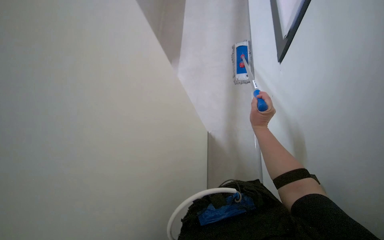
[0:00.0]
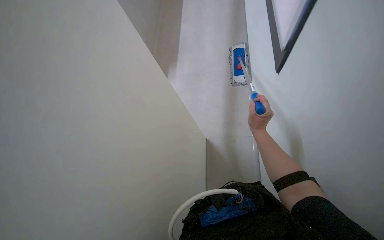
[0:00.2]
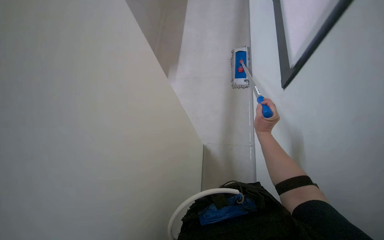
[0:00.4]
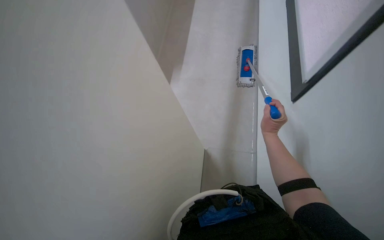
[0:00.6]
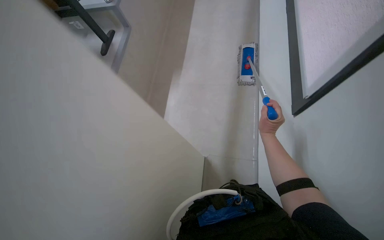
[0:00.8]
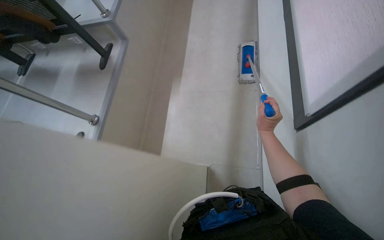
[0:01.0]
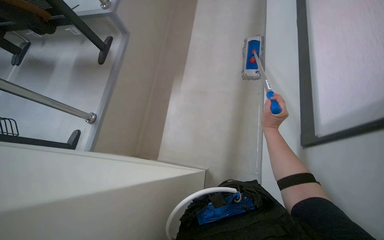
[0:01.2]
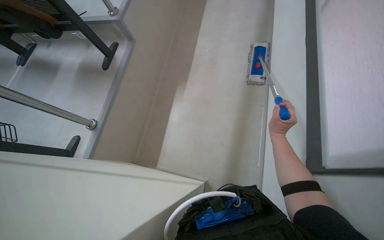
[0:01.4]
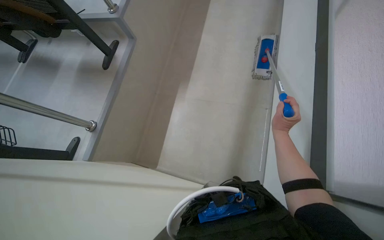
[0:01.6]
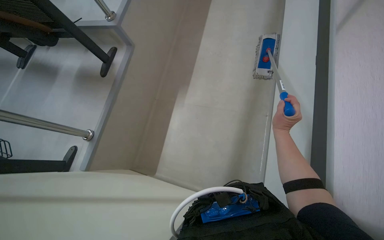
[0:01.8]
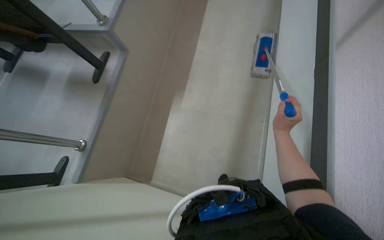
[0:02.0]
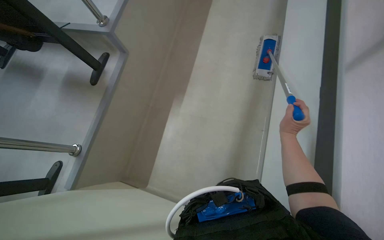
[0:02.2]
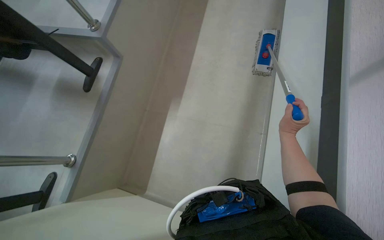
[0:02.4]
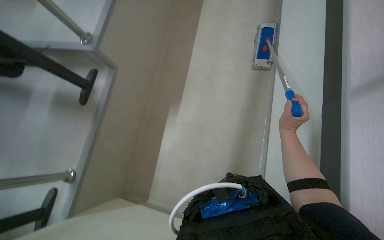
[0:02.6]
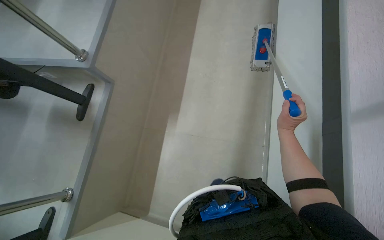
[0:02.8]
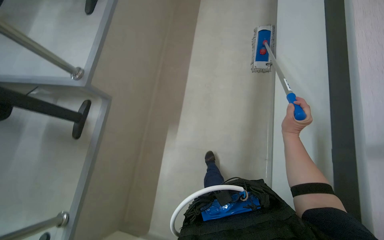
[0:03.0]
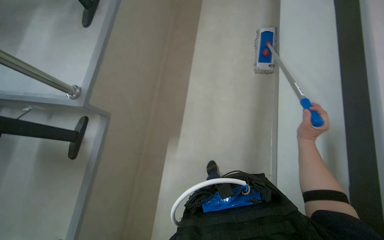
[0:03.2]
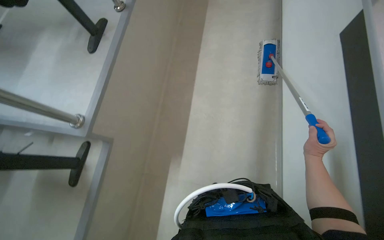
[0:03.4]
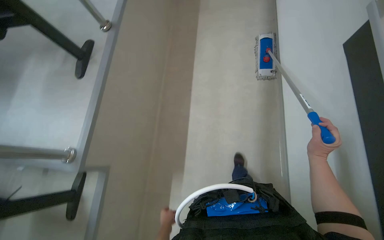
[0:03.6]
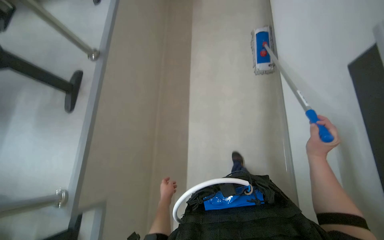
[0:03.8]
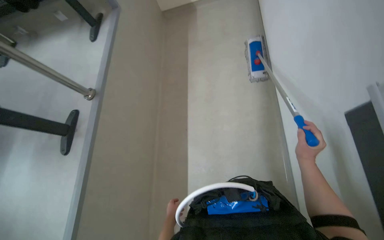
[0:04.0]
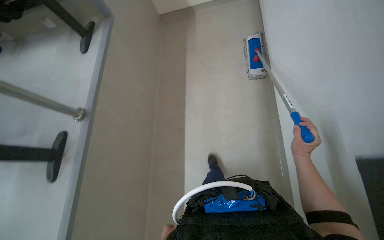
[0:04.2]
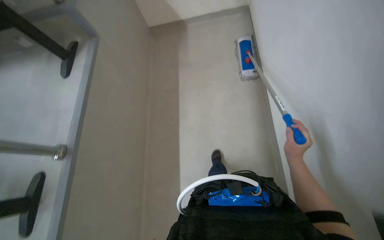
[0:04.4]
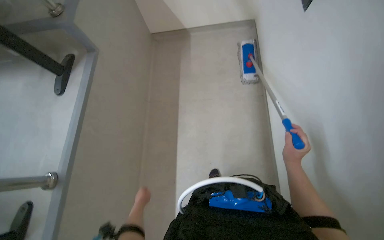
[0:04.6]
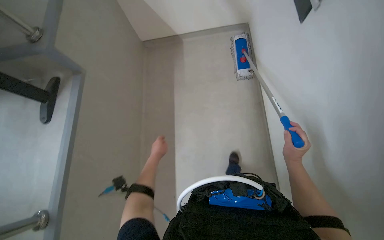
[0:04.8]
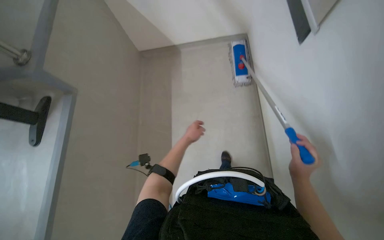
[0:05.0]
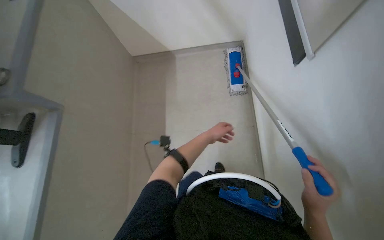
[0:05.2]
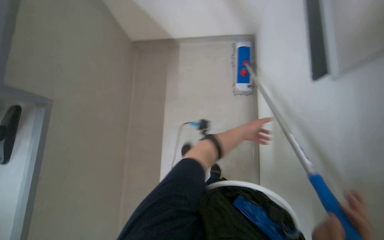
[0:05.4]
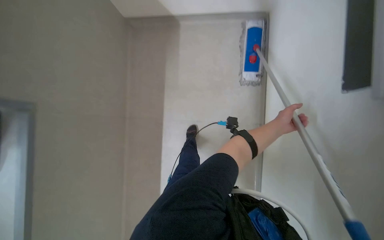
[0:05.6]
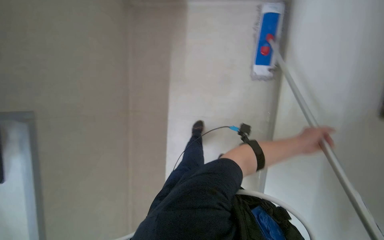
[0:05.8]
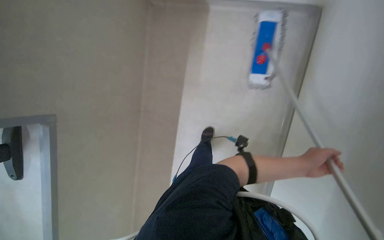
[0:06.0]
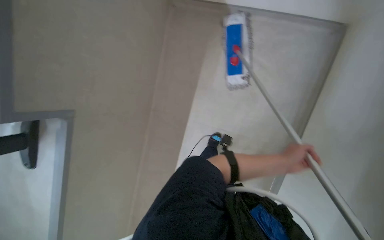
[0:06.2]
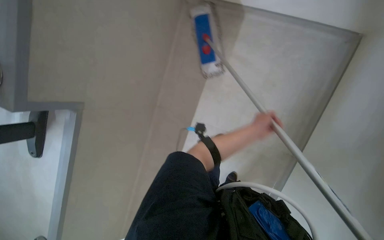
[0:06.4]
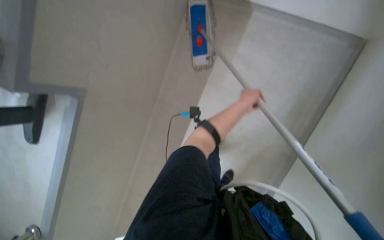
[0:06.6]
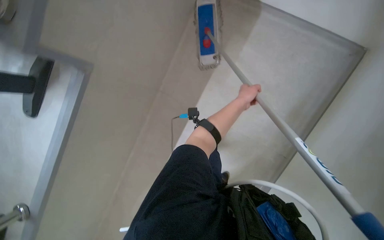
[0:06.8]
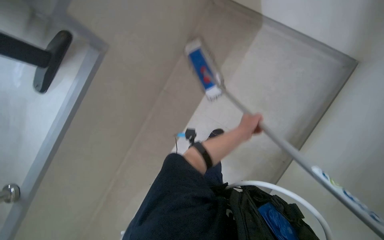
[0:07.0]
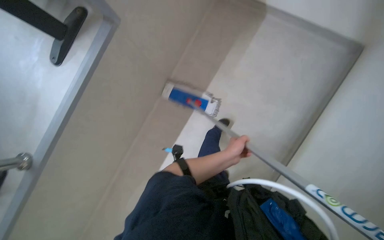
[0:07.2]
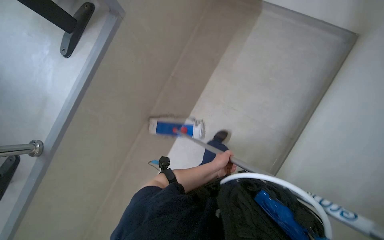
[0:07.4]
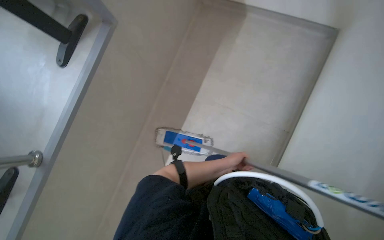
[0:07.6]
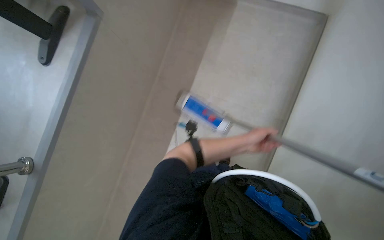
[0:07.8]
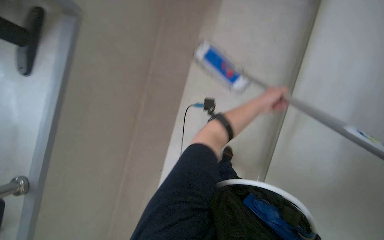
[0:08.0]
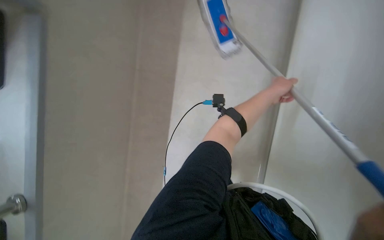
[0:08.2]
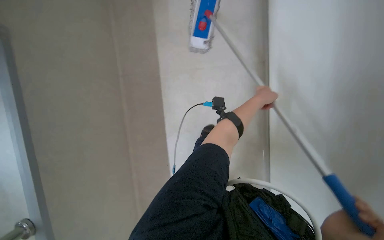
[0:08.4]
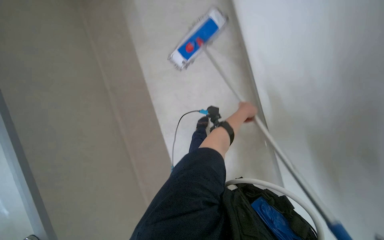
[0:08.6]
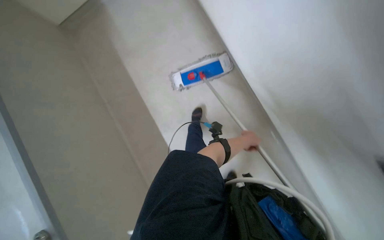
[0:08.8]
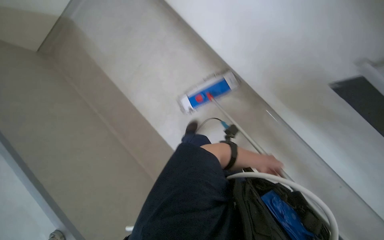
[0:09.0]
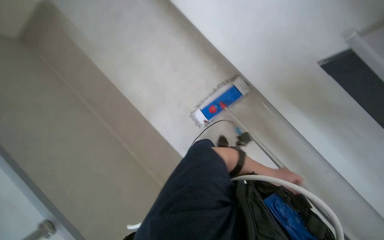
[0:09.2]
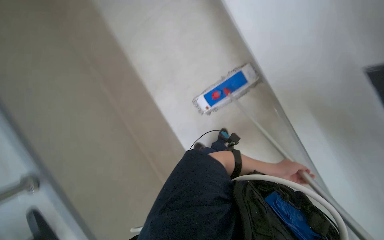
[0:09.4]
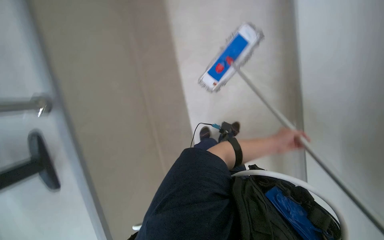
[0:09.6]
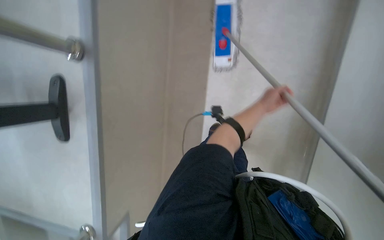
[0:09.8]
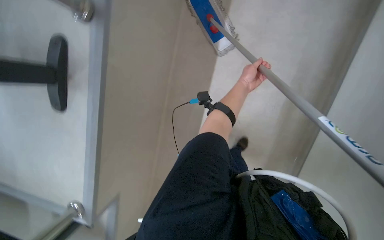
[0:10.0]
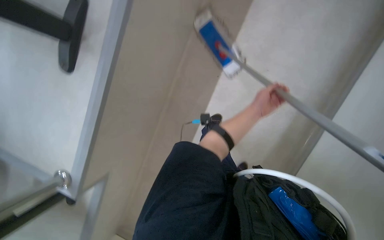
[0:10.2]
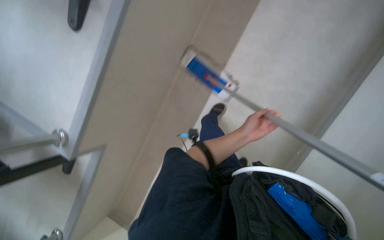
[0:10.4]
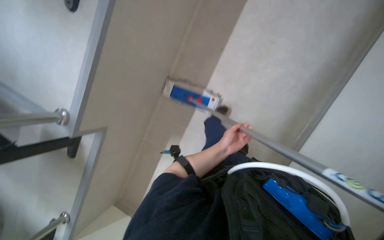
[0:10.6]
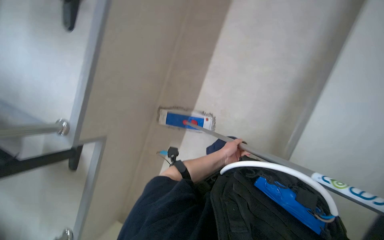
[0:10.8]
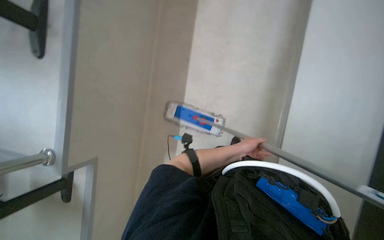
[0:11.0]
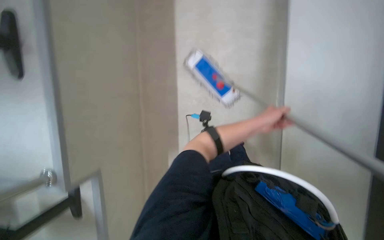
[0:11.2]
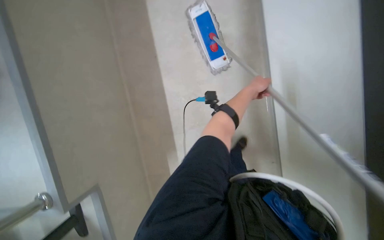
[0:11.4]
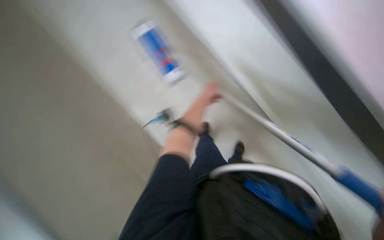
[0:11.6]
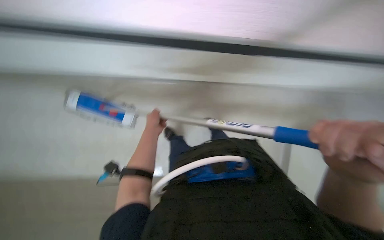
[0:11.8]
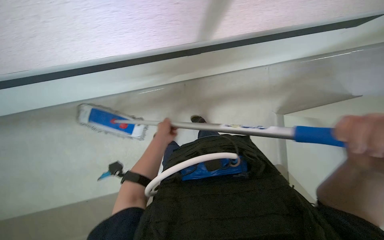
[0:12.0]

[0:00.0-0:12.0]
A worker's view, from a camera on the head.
Job: wiping surfaces.
The whole recording: Mopping wall. The worker mops the wall with a long-handled mop.
0:01.6 to 0:03.0: The view tilts approximately 15 degrees upward.
0:03.0 to 0:04.4: The view tips upward by about 15 degrees.
0:04.4 to 0:06.0: The head travels roughly 60 cm. The camera pitches downward, by approximately 15 degrees.
0:07.6 to 0:09.0: The wearer looks approximately 30 degrees further to the right. The view tilts some 20 degrees upward. The left hand goes up the picture and returns, approximately 20 cm each way.

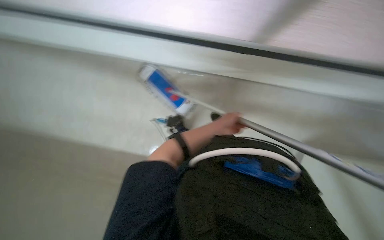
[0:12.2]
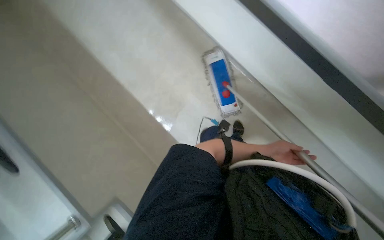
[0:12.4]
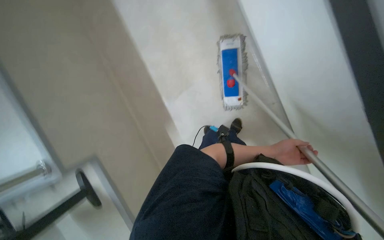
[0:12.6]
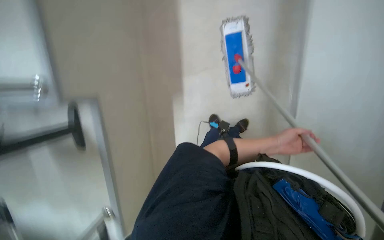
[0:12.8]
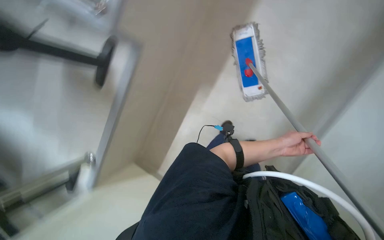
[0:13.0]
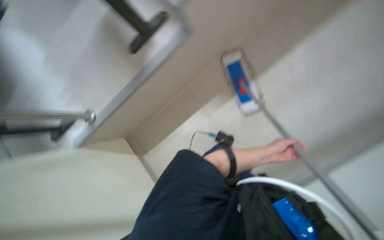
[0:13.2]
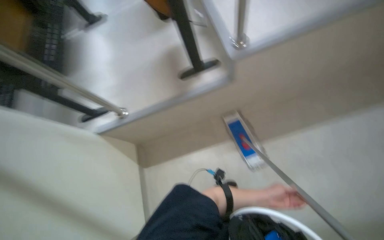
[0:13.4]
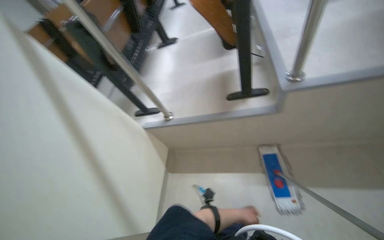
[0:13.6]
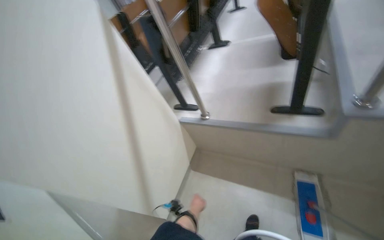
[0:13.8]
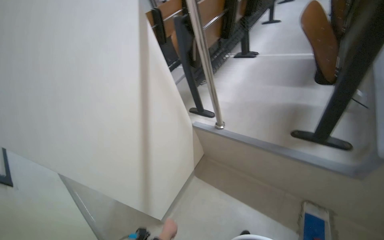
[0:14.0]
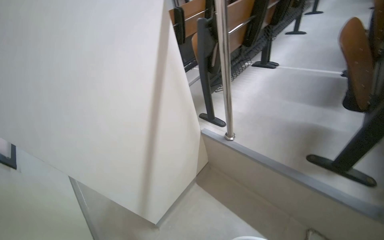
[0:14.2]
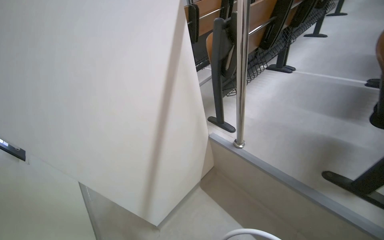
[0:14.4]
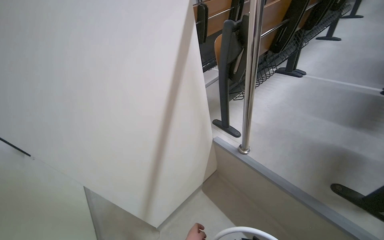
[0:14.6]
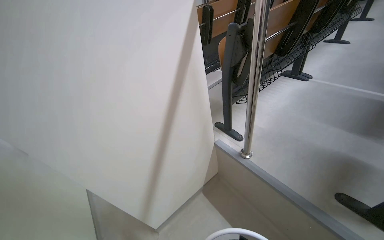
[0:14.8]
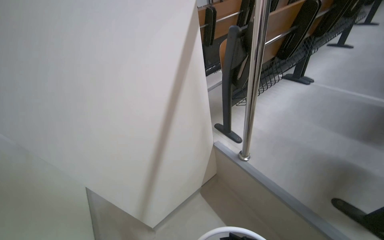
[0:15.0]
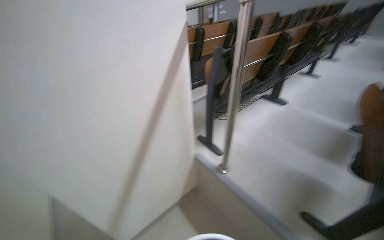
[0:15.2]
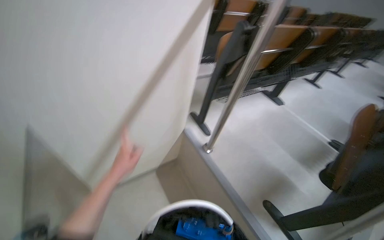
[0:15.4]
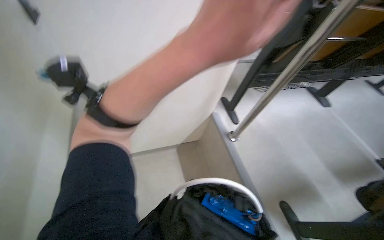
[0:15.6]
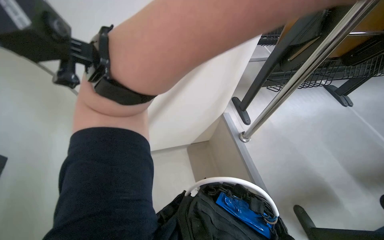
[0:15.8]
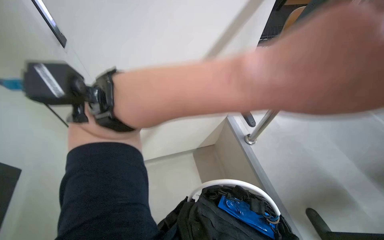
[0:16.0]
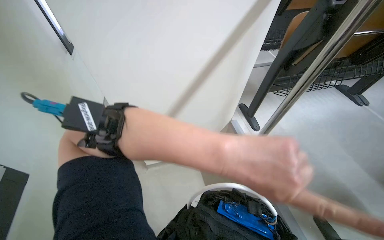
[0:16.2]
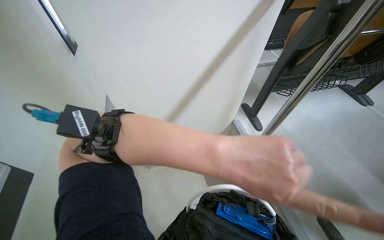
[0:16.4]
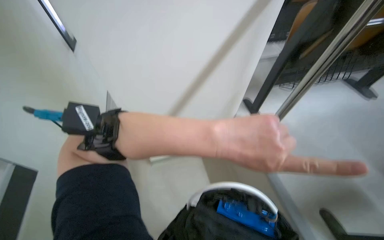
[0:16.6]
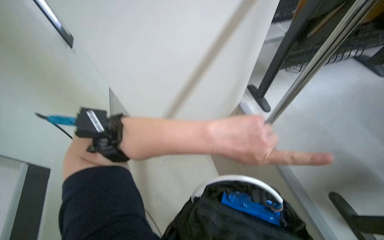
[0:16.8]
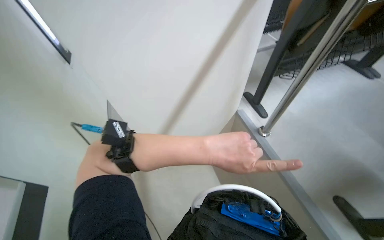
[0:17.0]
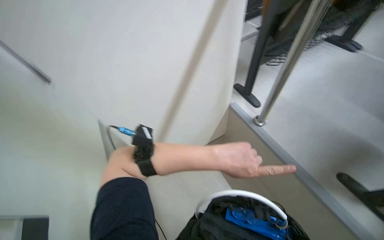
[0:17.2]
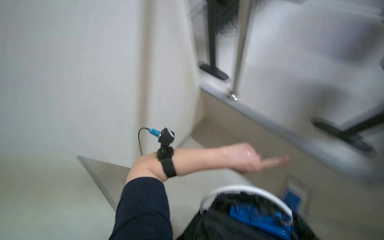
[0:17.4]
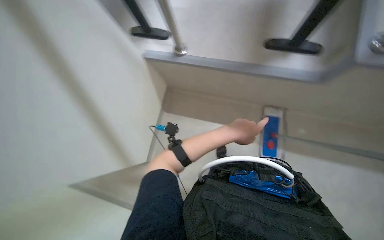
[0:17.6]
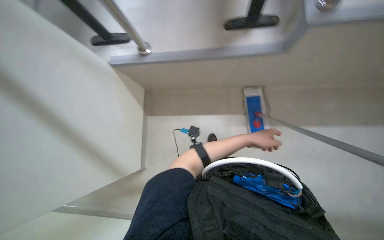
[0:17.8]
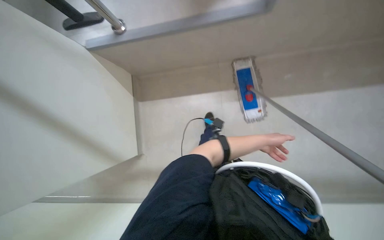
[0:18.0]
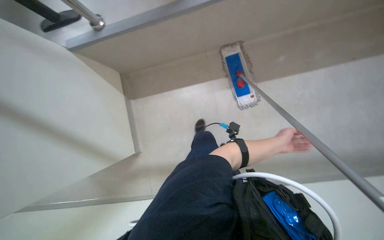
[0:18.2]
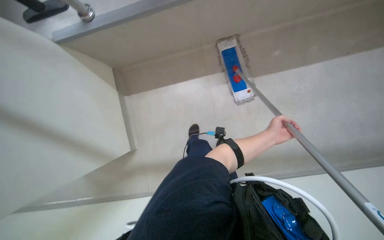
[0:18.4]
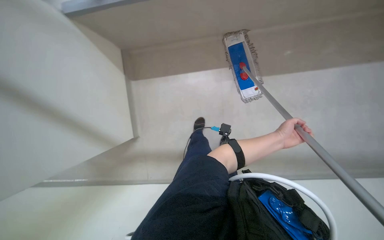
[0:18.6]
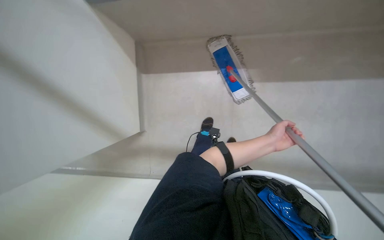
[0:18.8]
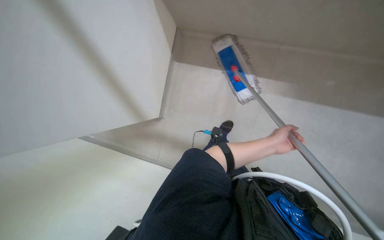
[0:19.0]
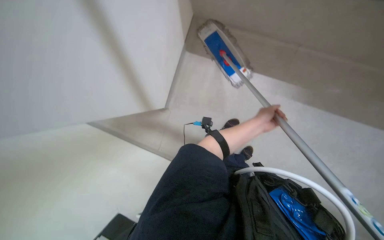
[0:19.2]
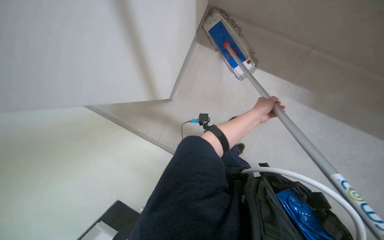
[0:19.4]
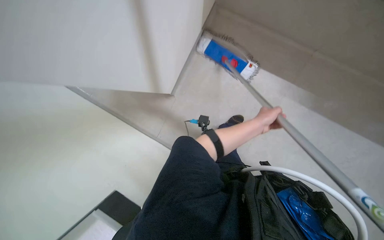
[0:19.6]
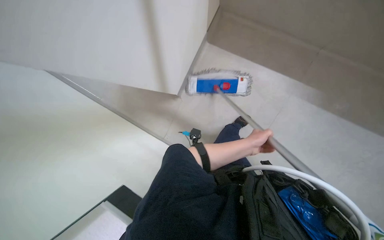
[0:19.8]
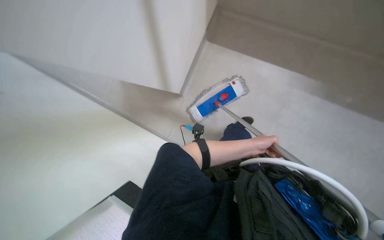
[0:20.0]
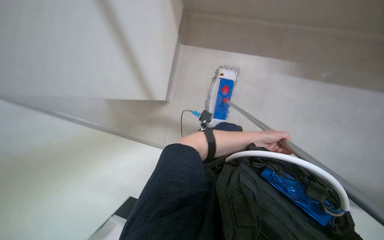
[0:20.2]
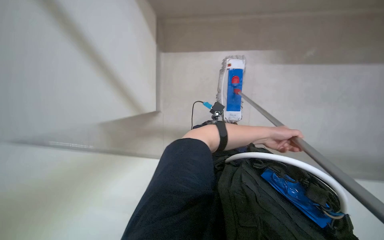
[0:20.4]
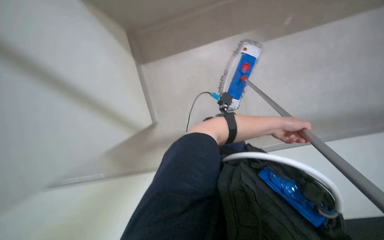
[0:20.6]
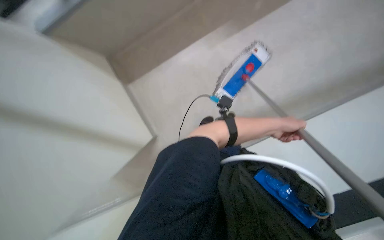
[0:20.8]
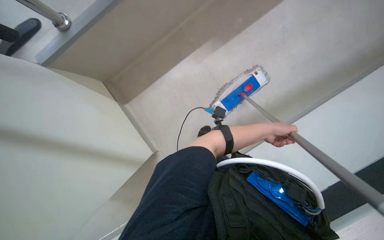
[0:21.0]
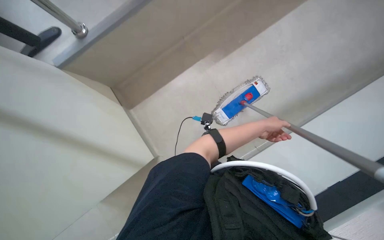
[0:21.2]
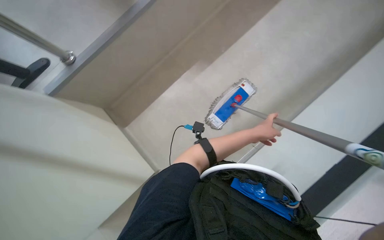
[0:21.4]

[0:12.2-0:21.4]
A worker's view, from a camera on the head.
Job: wiping surfaces.
The whole recording: Mopping wall. The worker mops the wall with a long-handled mop.
0:12.2 to 0:13.8: The head turns to the left by roughly 85 degrees.
0:13.8 to 0:15.2: The scene turns some 30 degrees clockwise in the picture.
0:15.2 to 0:16.8: The head rotates roughly 25 degrees to the left. The wearer looks about 20 degrees further downward.
0:16.8 to 0:18.4: The wearer's head swings some 85 degrees to the right. The view tips downward by about 20 degrees.
0:18.4 to 0:19.8: The left hand is displaced to the left by about 10 cm.
